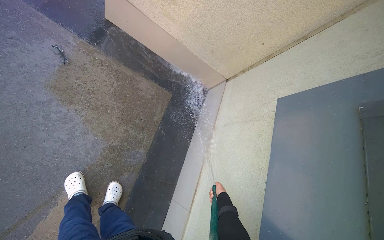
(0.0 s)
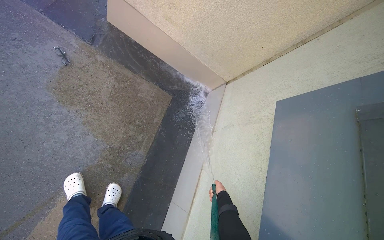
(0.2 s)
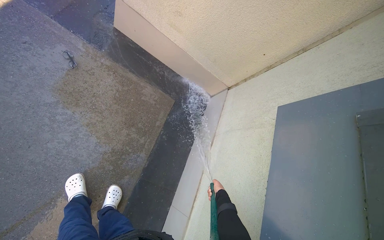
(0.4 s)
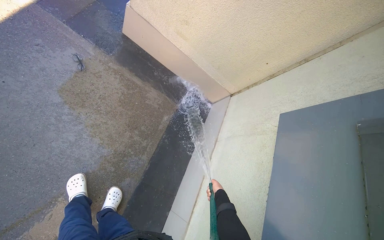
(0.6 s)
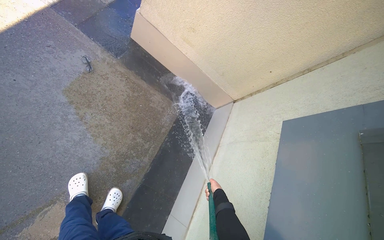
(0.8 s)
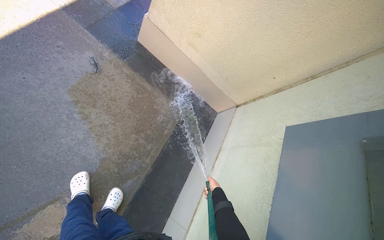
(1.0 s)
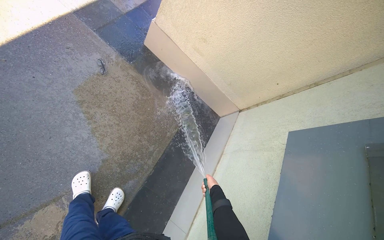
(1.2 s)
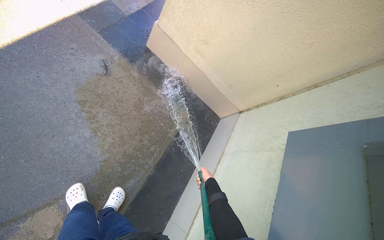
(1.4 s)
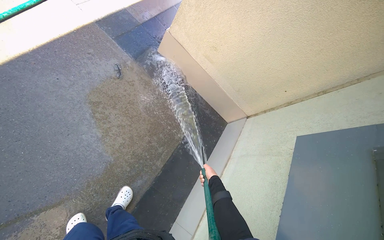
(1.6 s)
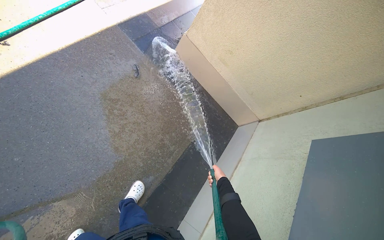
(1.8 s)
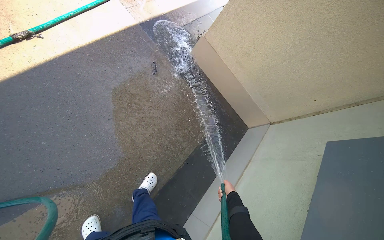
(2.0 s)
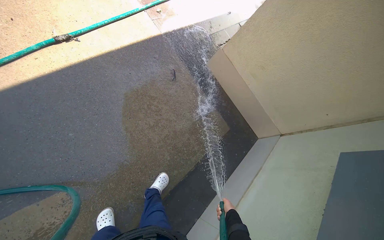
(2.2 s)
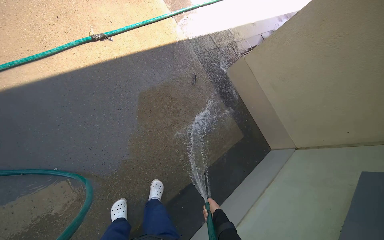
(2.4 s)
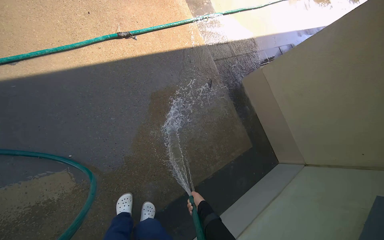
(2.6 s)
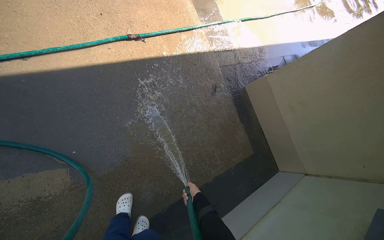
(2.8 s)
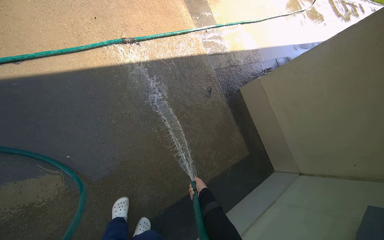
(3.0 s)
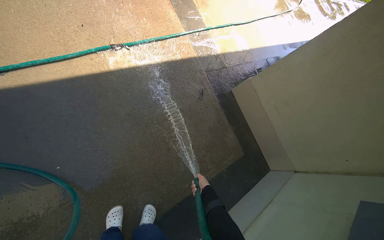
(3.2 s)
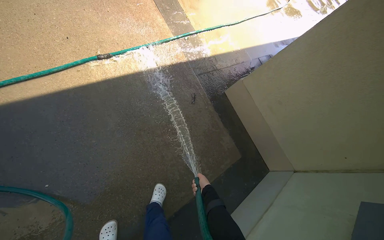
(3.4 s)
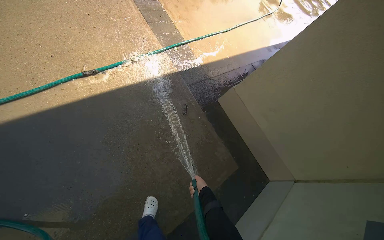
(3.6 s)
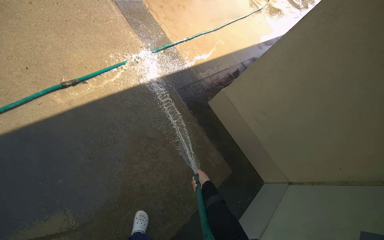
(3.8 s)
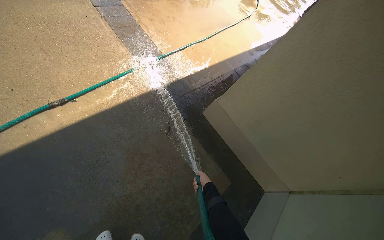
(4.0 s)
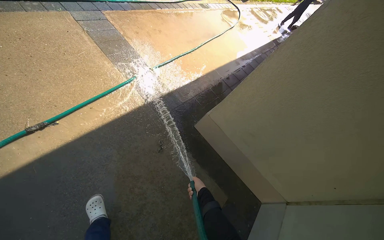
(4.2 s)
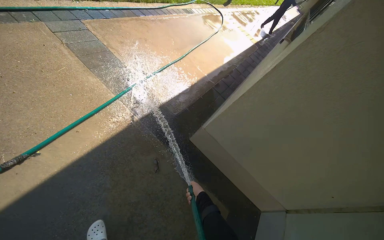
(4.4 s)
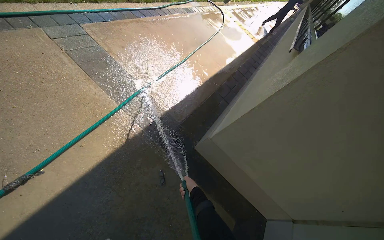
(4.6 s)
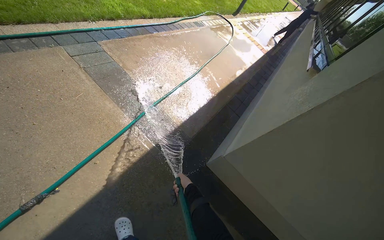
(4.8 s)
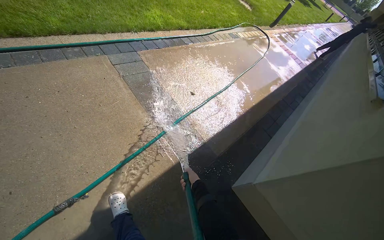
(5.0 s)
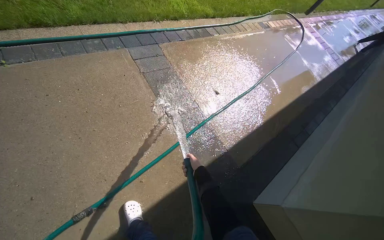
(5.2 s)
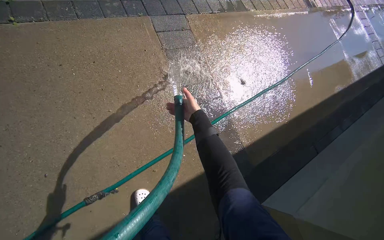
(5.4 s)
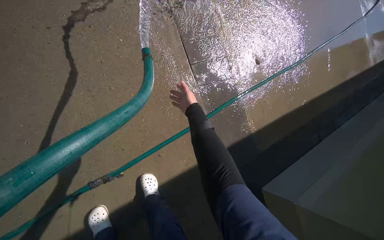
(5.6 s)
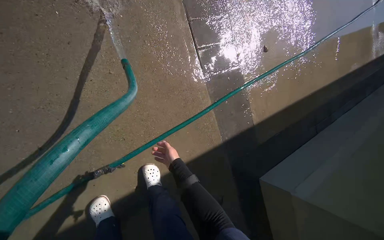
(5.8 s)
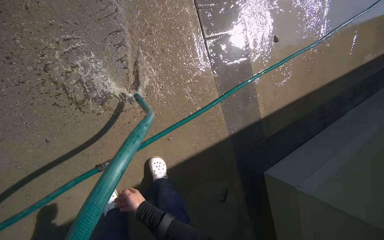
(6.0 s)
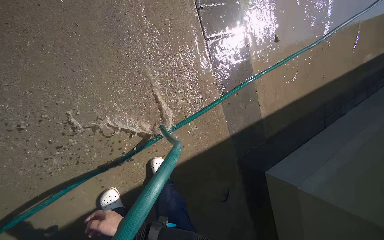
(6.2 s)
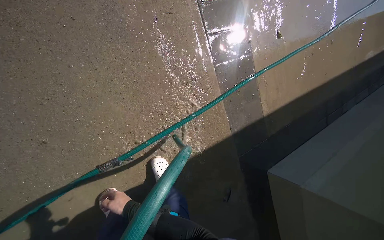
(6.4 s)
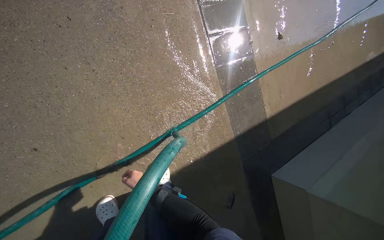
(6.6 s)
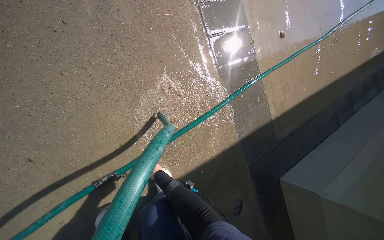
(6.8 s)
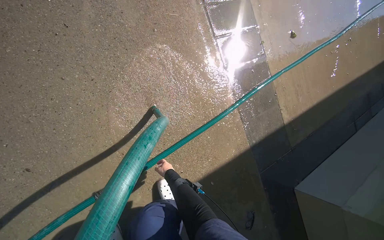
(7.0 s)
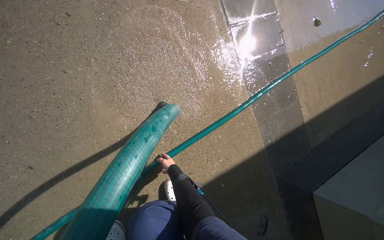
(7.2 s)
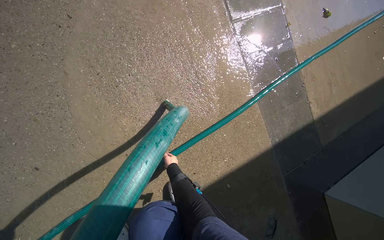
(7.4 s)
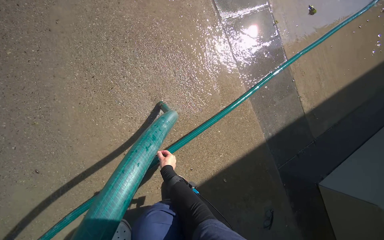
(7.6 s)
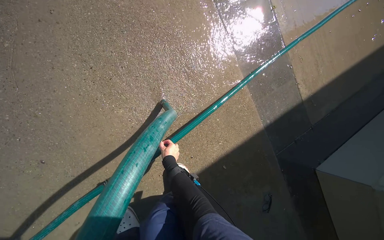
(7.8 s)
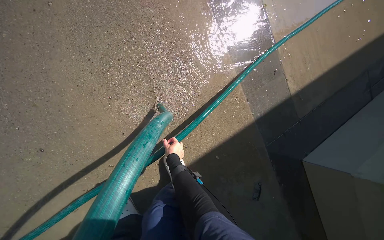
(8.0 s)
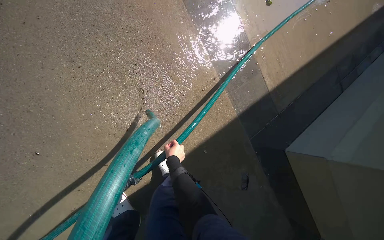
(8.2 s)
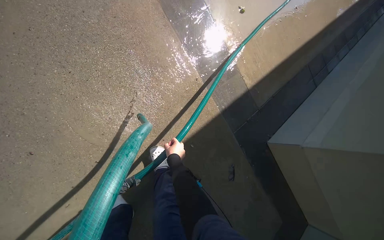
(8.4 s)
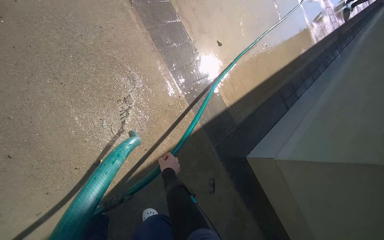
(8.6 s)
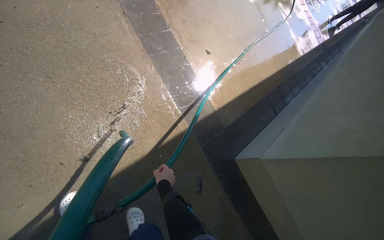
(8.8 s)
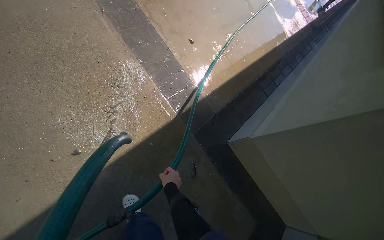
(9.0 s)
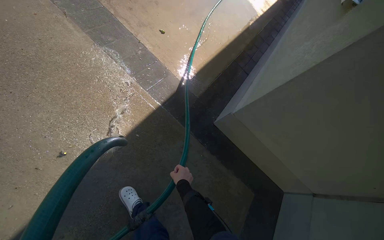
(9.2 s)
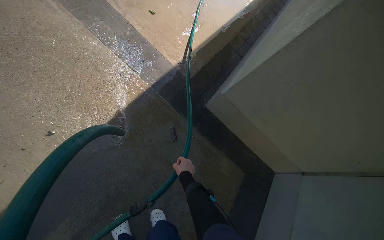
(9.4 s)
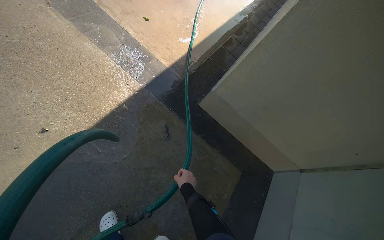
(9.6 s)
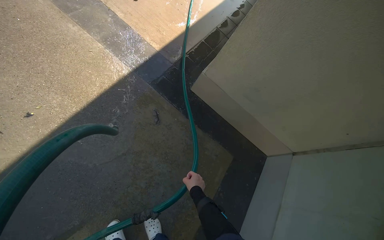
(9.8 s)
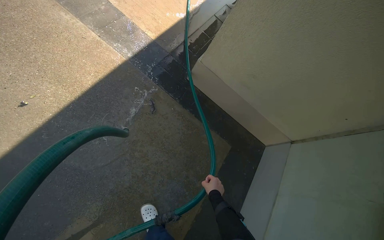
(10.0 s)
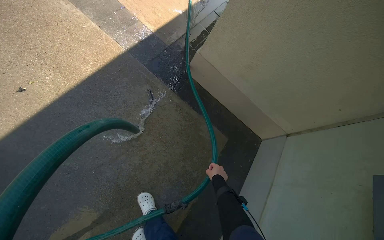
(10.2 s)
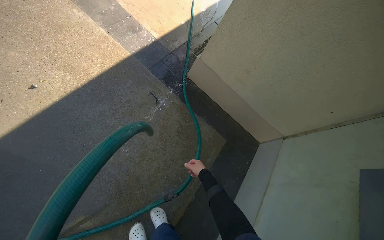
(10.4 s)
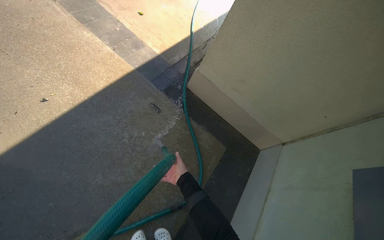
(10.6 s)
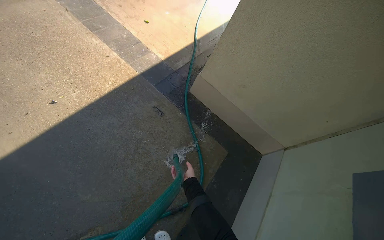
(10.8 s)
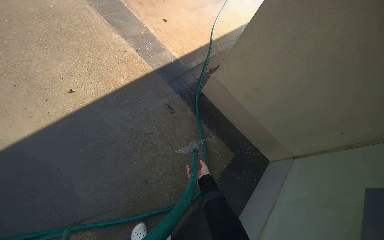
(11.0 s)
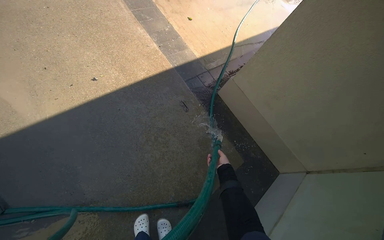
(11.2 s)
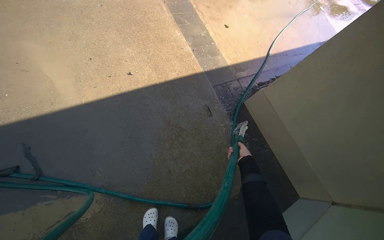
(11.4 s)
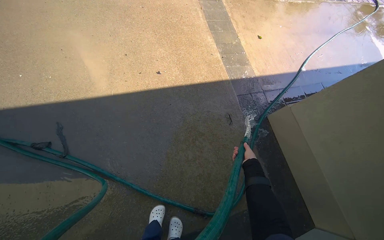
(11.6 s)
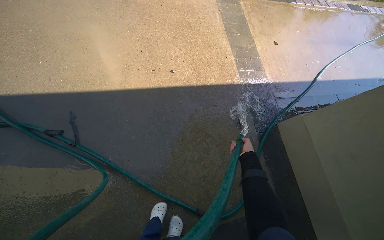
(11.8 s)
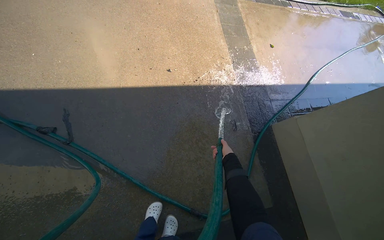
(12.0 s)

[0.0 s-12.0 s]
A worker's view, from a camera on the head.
Job: sweeping floor.
The whole recording: Rinsing concrete ground. The worker rinses the concrete ground with a hose.
0.0 to 1.6 s: The view tilts about 15 degrees upward. The right hand heads up the picture, covering approximately 15 cm.
1.6 to 3.0 s: The camera is carried roughly 50 cm. The scene rotates clockwise by roughly 25 degrees.
3.0 to 4.4 s: The camera is carried about 70 cm. The wearer looks some 25 degrees further to the right.
7.6 to 9.0 s: The wearer moves roughly 70 cm. The head rotates about 15 degrees to the right. The wearer looks approximately 15 degrees further upward.
9.0 to 10.4 s: The wearer moves roughly 80 cm.
10.4 to 12.0 s: The wearer's head swings roughly 40 degrees to the left.

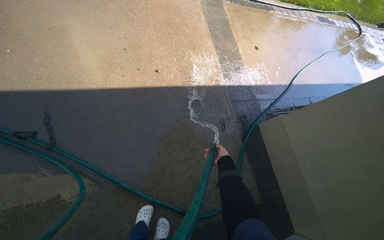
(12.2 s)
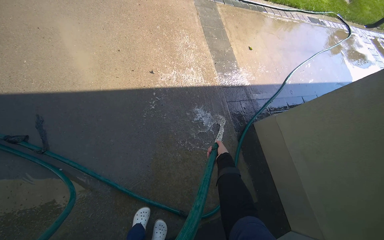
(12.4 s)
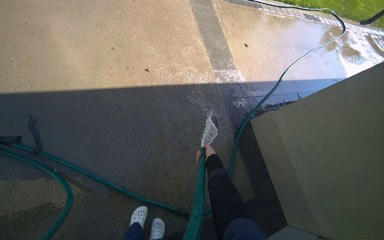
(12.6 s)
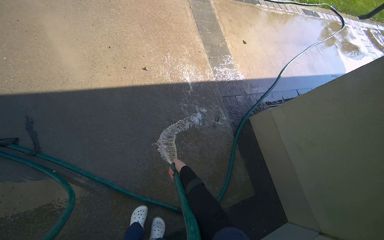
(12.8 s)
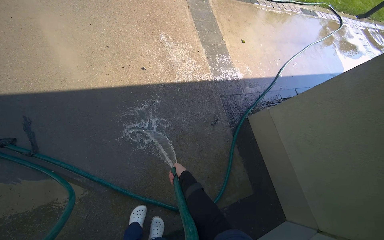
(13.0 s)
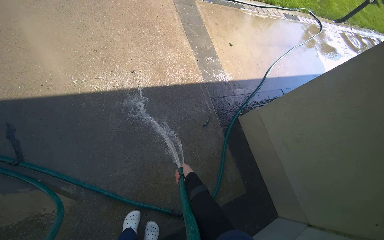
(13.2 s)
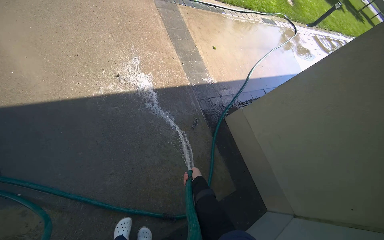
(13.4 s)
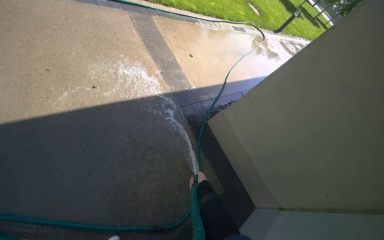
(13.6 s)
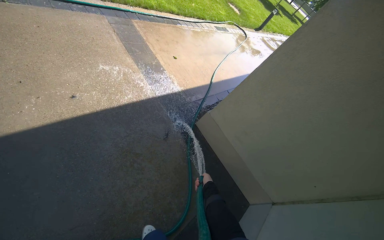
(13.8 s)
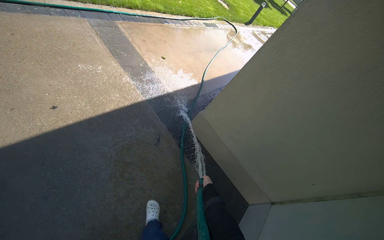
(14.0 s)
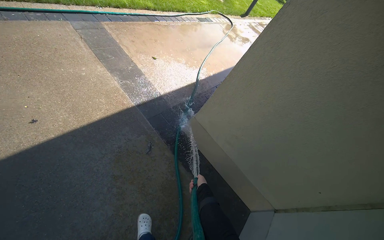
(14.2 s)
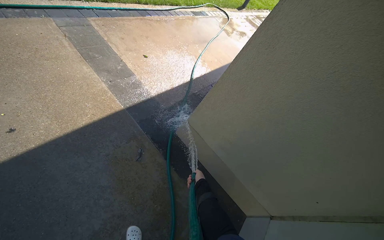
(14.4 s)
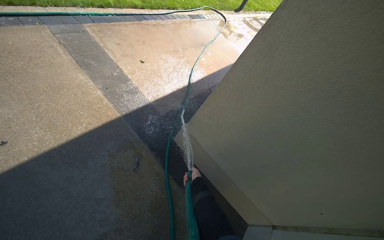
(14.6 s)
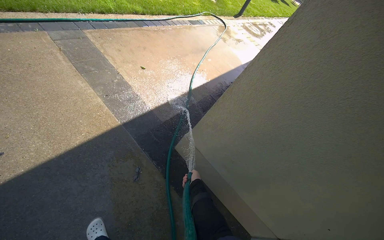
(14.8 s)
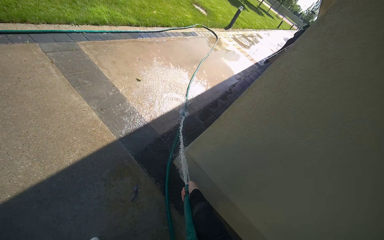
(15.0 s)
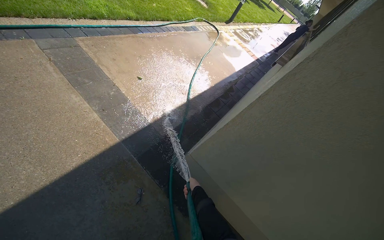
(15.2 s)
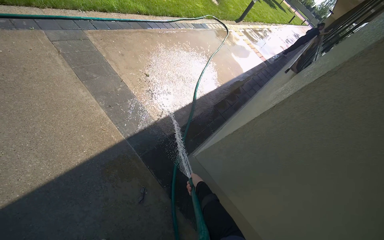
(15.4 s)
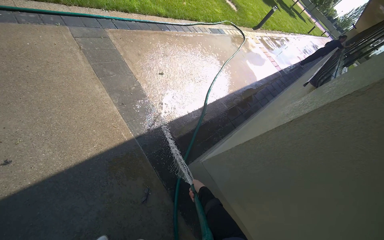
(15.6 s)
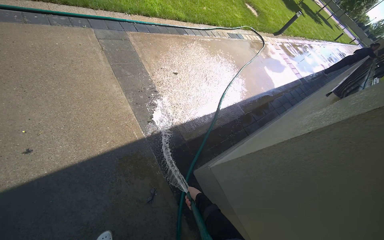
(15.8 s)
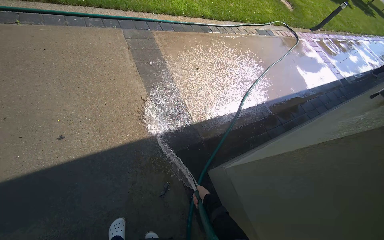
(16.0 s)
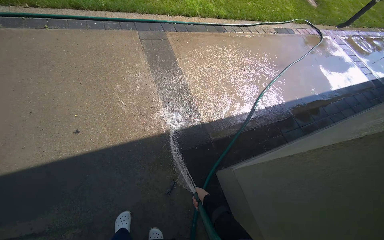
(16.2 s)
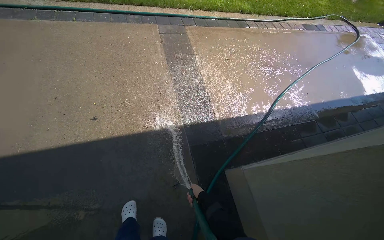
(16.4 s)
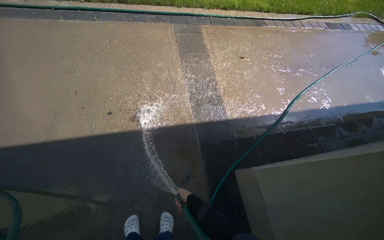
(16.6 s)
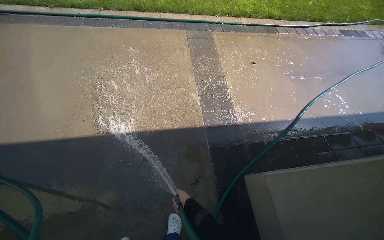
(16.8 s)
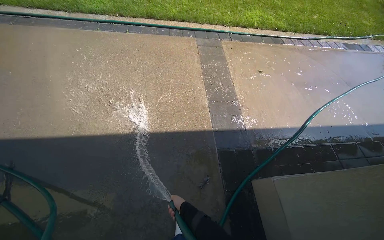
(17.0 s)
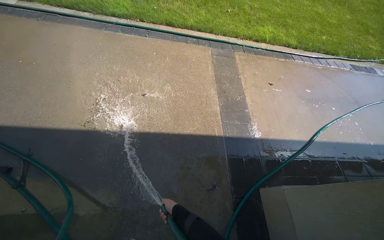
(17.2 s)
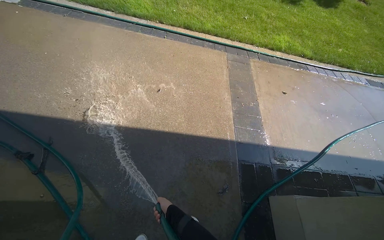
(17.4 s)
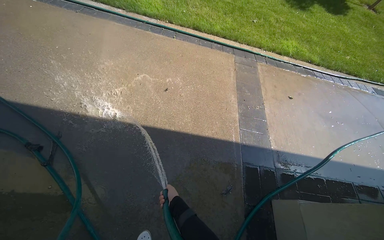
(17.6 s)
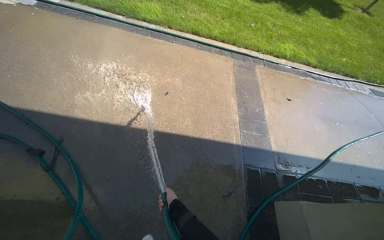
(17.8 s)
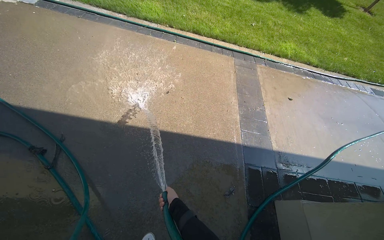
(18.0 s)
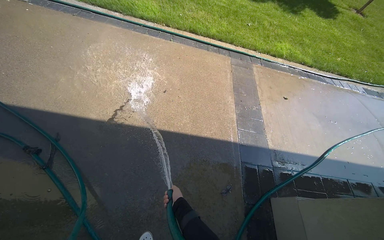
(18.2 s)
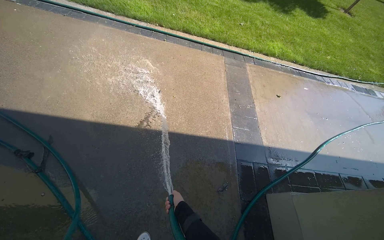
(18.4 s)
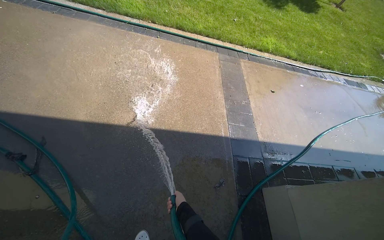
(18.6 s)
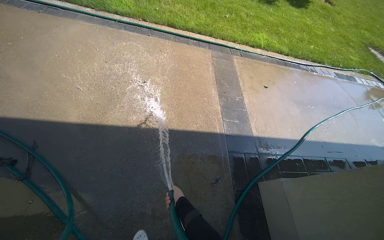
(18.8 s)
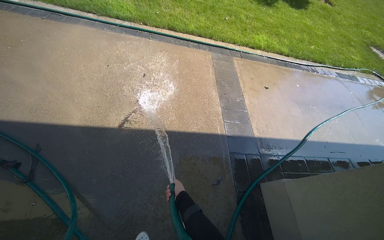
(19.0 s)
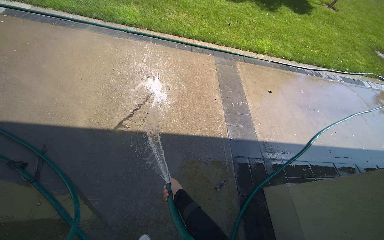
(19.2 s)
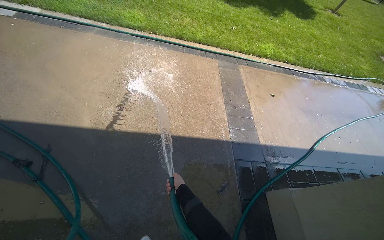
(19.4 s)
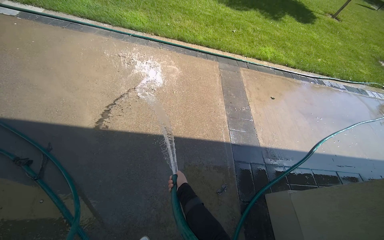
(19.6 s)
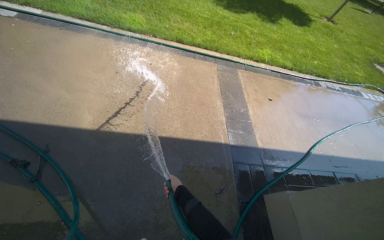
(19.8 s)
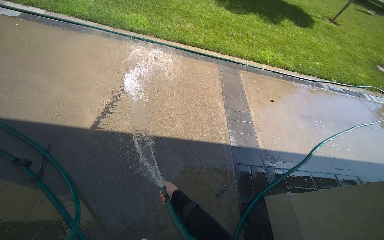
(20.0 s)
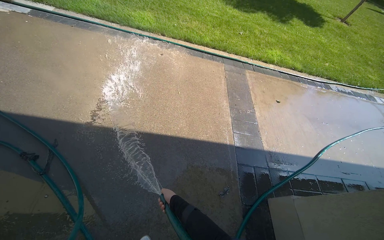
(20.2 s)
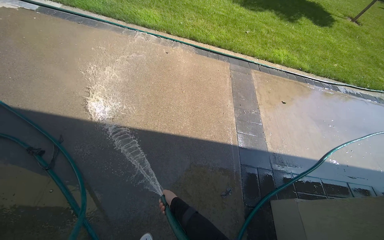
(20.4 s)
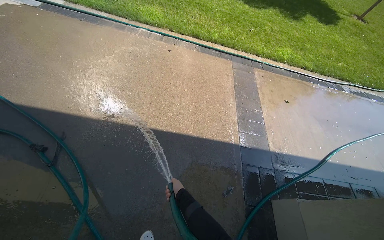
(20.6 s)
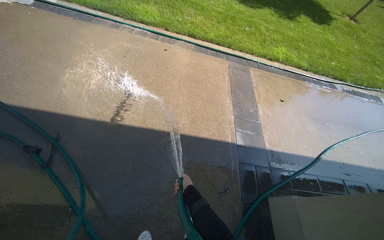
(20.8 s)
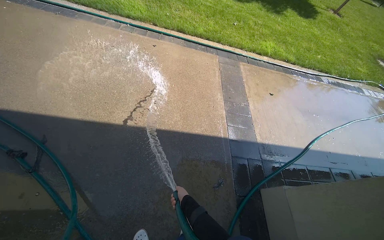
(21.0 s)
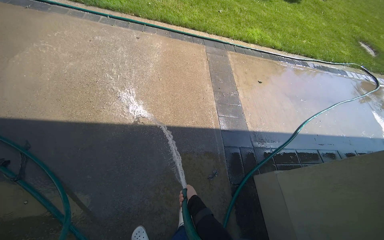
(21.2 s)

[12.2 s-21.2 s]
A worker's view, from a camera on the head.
Job: sweeping floor.
The whole recording: Rinsing concrete ground. The worker rinses the concrete ground with a hose.
12.2 to 13.8 s: The head turns to the right by roughly 25 degrees. The right hand travels down the picture by some 10 cm, and goes to the left and returns, about 10 cm each way.
13.8 to 15.2 s: The wearer moves some 60 cm.
15.2 to 16.6 s: The head rotates roughly 40 degrees to the left.
16.6 to 18.2 s: The wearer moves to the left, approximately 50 cm.
19.8 to 21.2 s: The right hand shifts roughly 10 cm down the picture.
